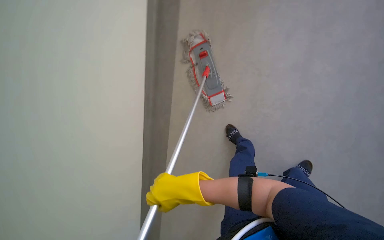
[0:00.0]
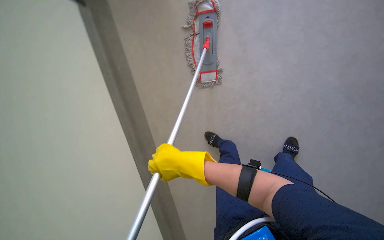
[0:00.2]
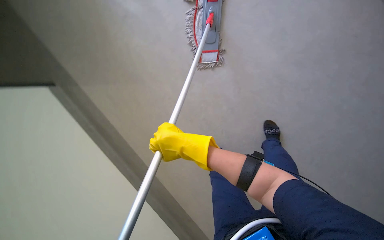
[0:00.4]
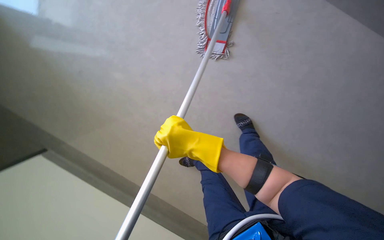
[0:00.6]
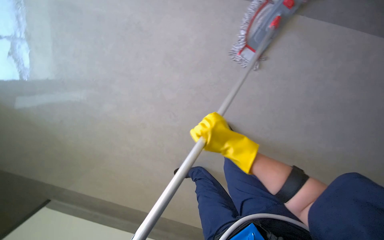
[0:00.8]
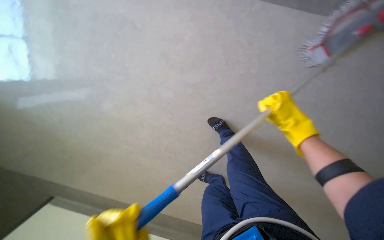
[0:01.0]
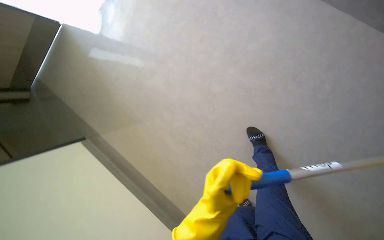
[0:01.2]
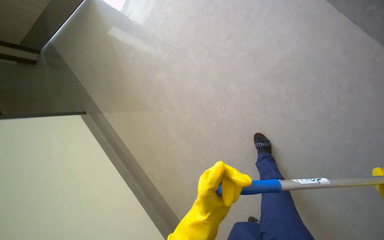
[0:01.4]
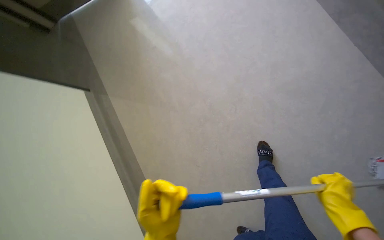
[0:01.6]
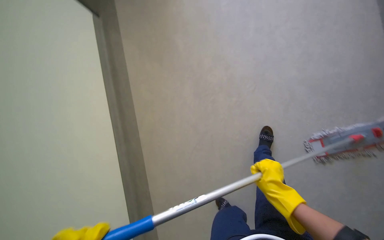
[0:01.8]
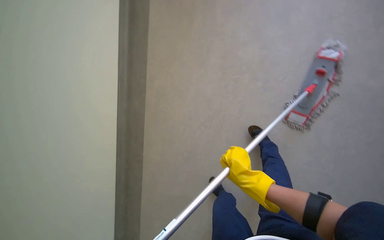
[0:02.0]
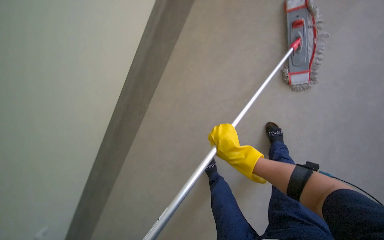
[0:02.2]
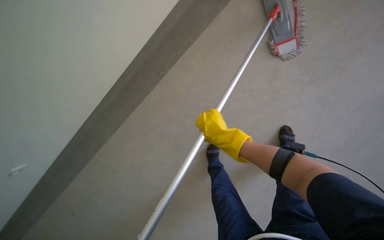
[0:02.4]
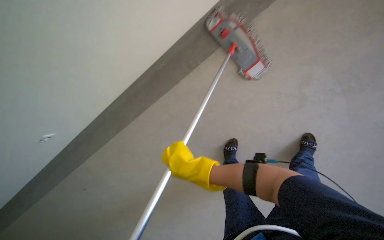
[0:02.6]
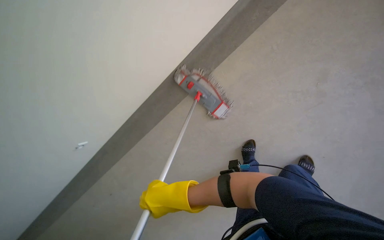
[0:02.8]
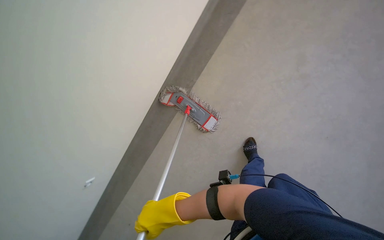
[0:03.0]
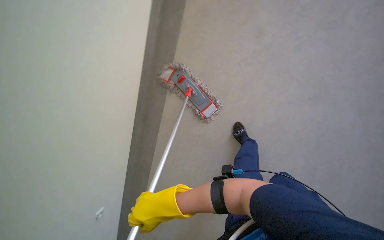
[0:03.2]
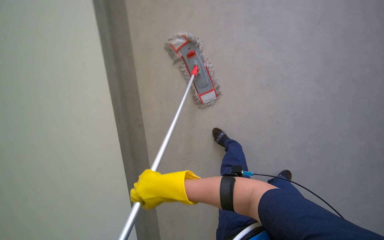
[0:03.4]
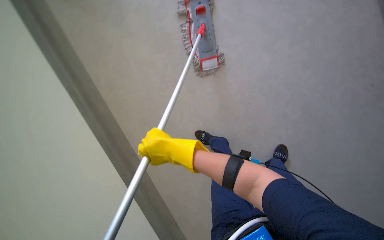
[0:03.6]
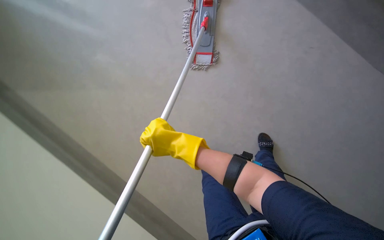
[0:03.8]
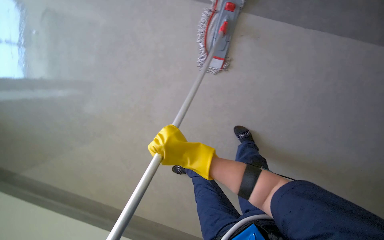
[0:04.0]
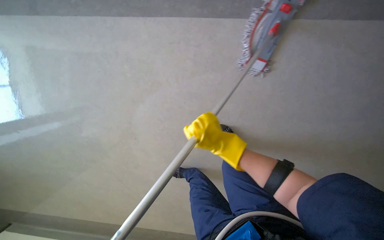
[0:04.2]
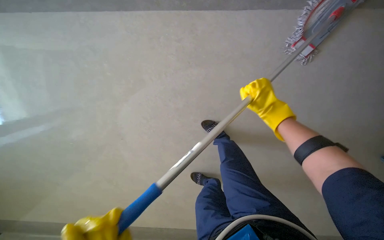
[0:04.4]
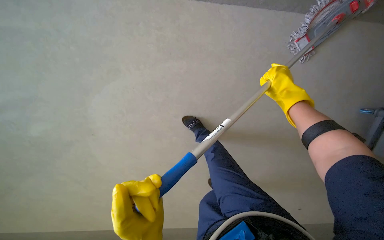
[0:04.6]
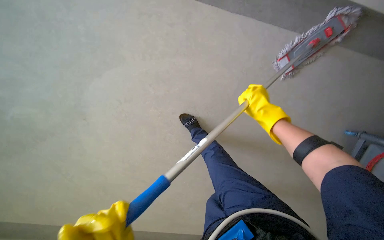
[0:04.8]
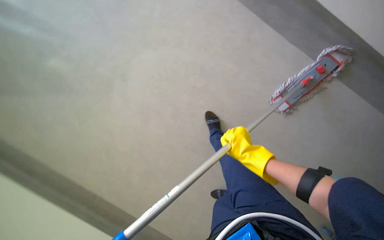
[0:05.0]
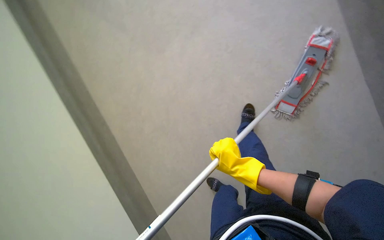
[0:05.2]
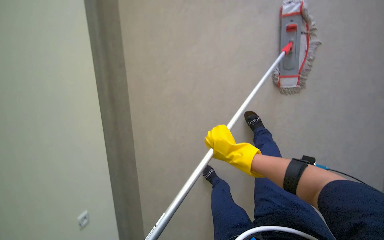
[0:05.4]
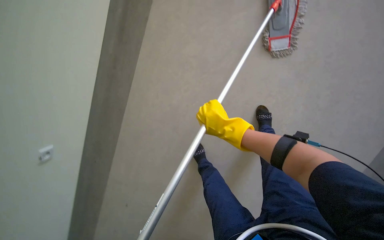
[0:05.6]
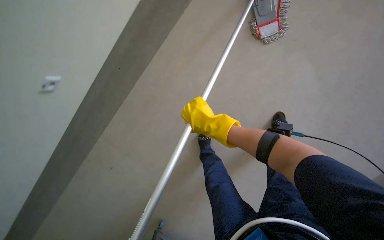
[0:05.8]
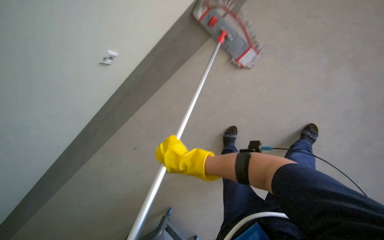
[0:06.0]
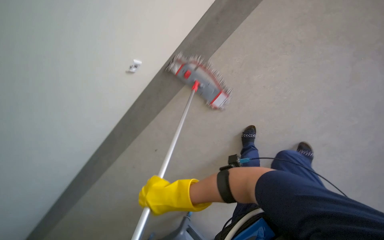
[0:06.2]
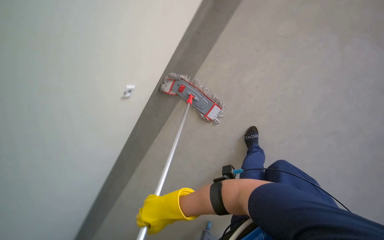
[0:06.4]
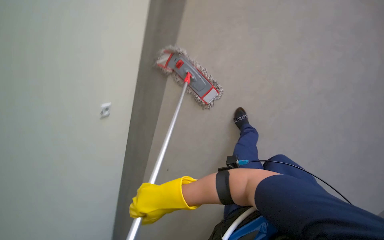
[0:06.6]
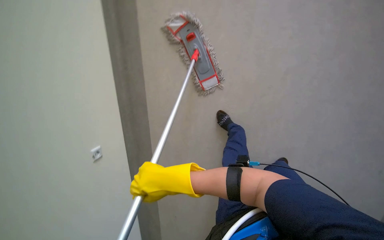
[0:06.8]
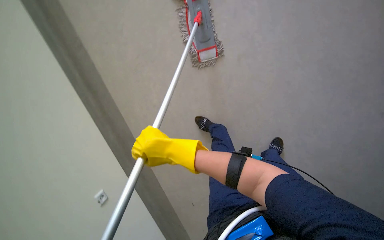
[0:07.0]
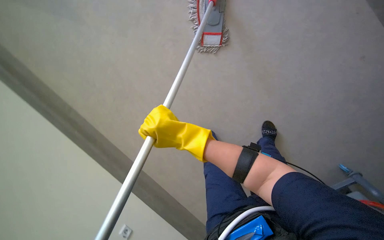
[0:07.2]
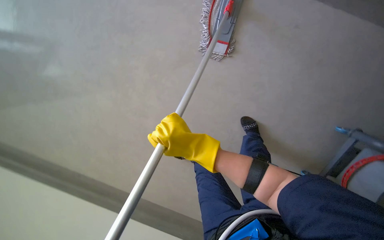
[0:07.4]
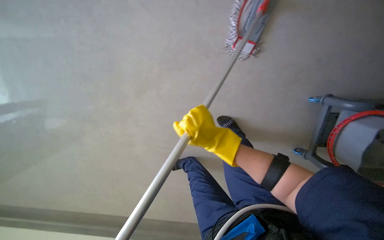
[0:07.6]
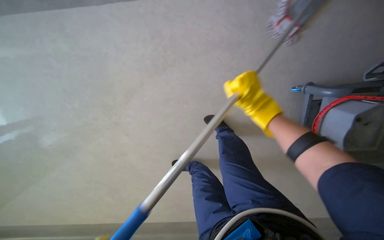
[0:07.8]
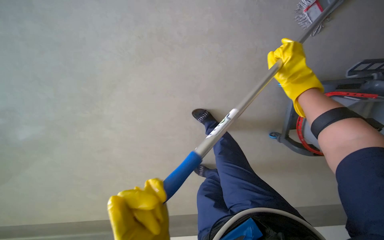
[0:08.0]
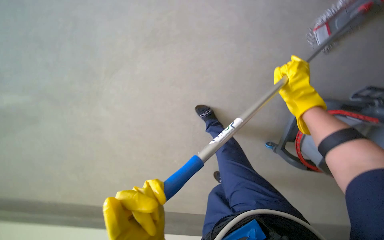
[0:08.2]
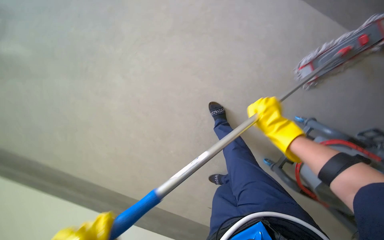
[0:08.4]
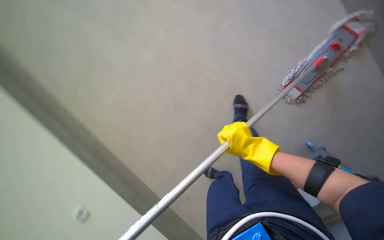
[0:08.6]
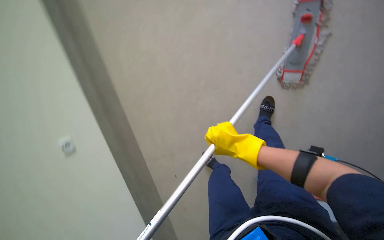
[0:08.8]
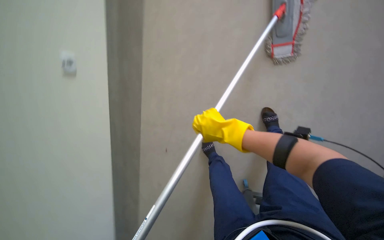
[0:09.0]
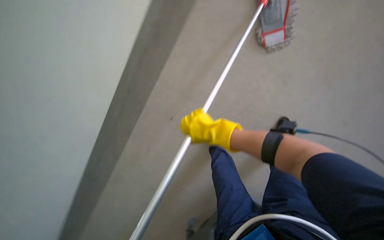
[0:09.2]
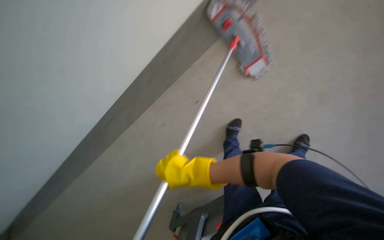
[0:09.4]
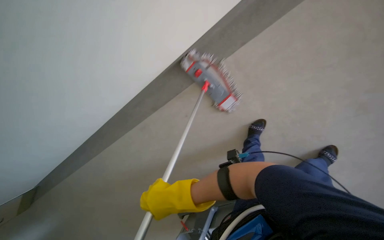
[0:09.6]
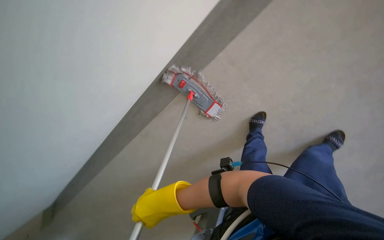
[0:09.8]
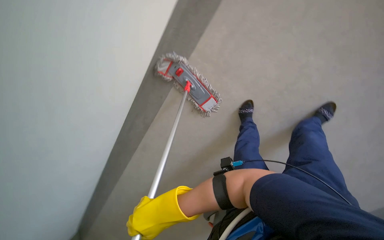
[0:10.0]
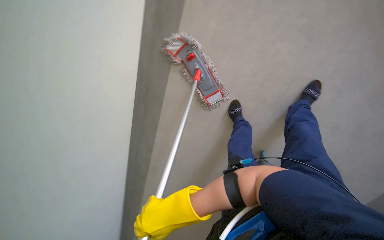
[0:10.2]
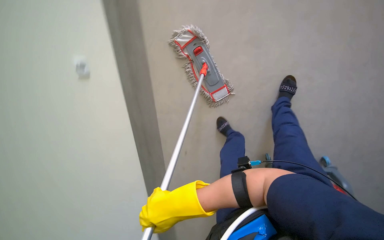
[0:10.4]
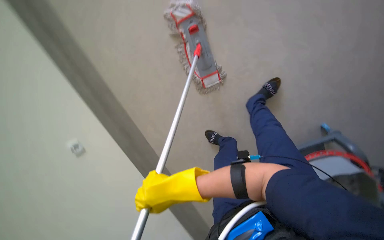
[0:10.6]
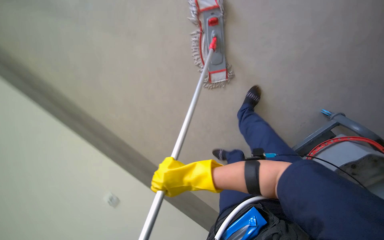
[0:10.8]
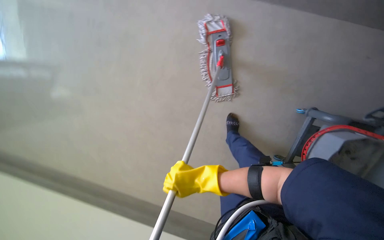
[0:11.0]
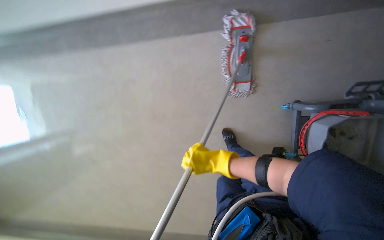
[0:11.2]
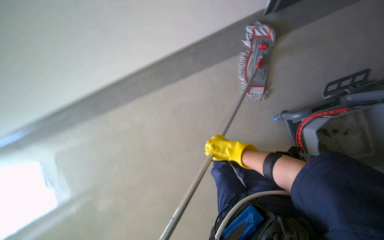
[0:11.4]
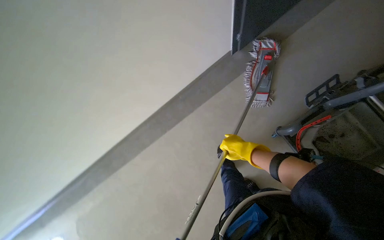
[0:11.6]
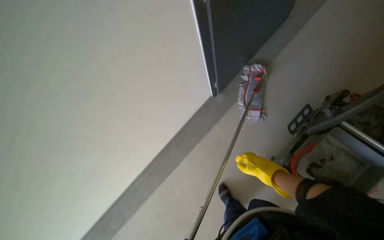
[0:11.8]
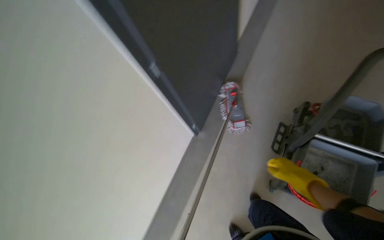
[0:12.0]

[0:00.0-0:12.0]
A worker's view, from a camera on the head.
Job: mopping floor.
The whole recording: Mopping hallway floor. The worker mops the hallway floor with a mop.
0:00.0 to 0:01.6: The scene rotates clockwise by approximately 60 degrees.
0:01.6 to 0:03.0: The camera is aimed approximately 20 degrees further to the left. The view tilts roughly 20 degrees downward.
0:03.0 to 0:04.4: The camera is aimed about 15 degrees further to the right. The right hand is displaced to the right and up the picture by approximately 60 cm.
0:04.4 to 0:06.0: The scene rotates counterclockwise by approximately 40 degrees.
0:07.6 to 0:09.0: The wearer looks approximately 15 degrees further upward.

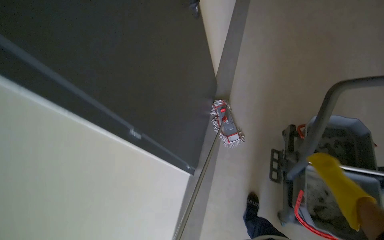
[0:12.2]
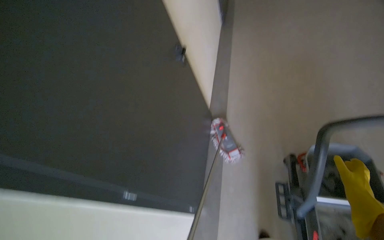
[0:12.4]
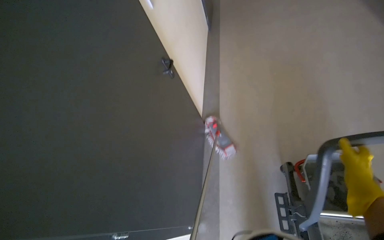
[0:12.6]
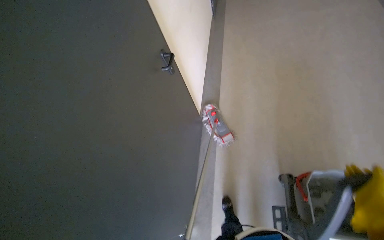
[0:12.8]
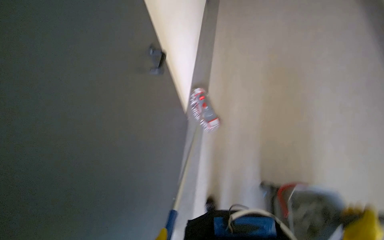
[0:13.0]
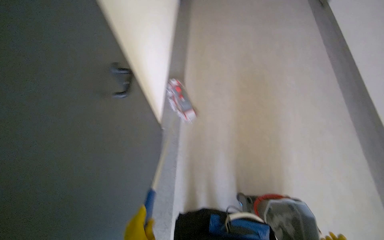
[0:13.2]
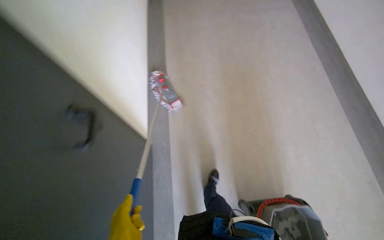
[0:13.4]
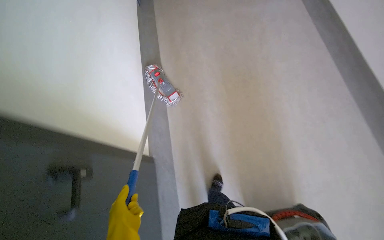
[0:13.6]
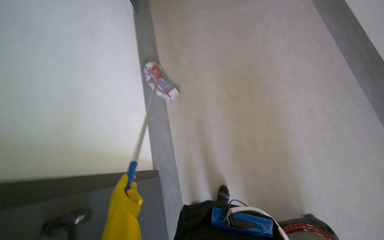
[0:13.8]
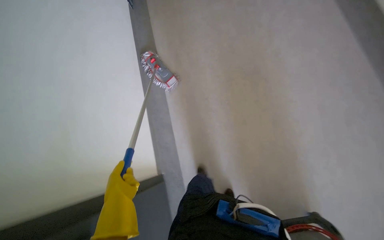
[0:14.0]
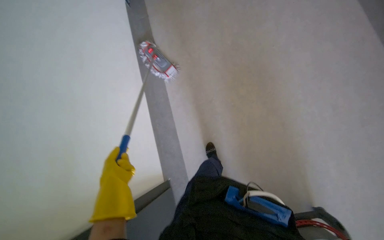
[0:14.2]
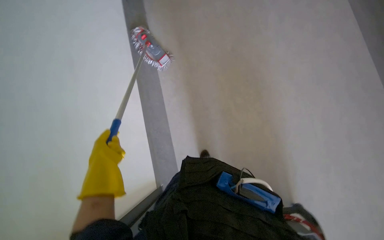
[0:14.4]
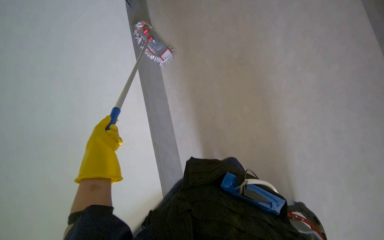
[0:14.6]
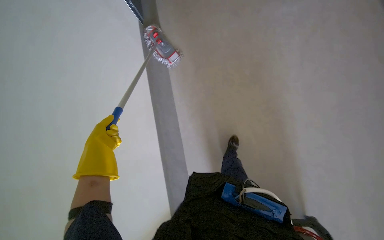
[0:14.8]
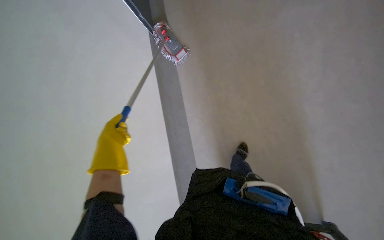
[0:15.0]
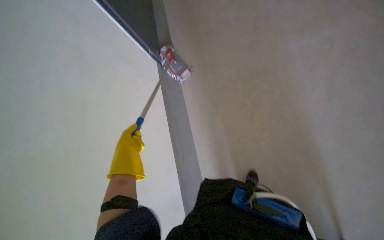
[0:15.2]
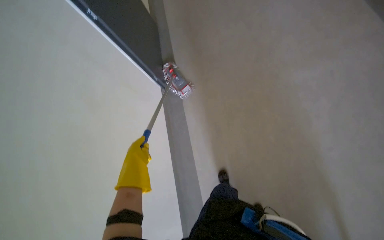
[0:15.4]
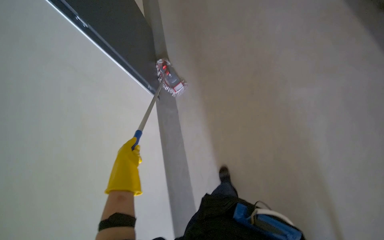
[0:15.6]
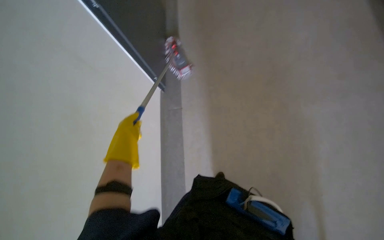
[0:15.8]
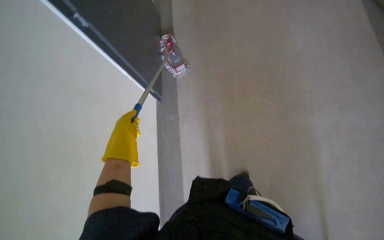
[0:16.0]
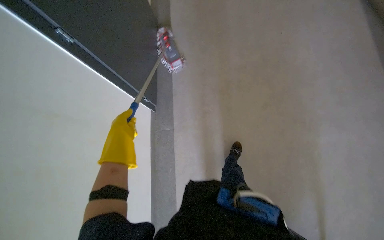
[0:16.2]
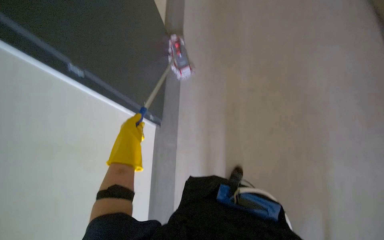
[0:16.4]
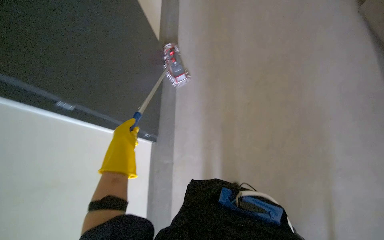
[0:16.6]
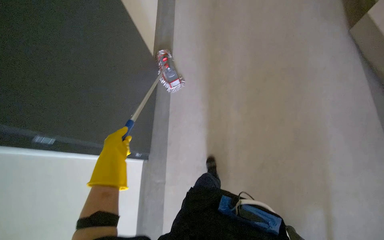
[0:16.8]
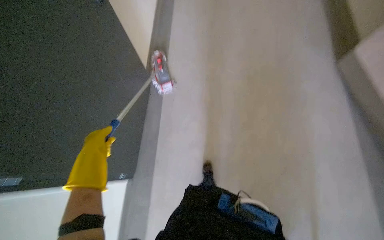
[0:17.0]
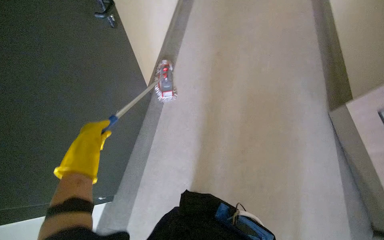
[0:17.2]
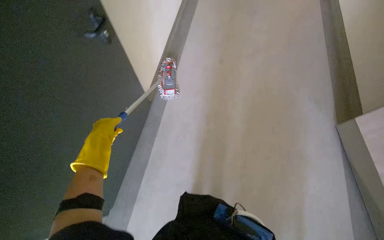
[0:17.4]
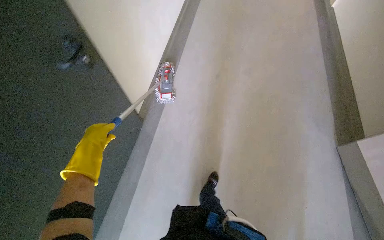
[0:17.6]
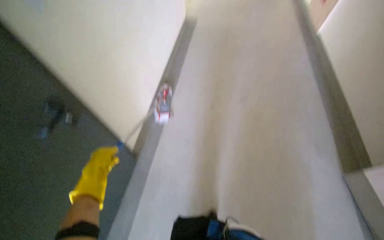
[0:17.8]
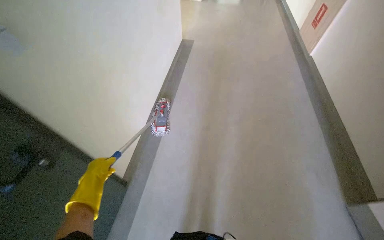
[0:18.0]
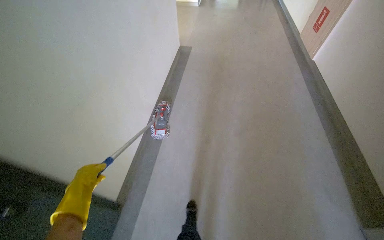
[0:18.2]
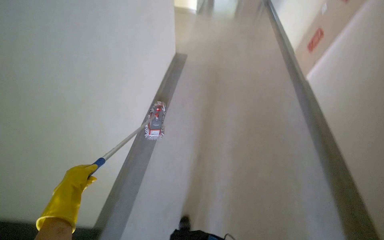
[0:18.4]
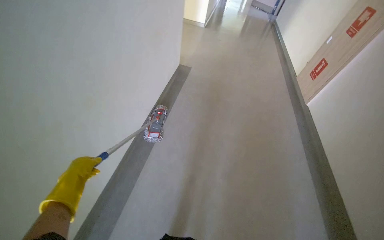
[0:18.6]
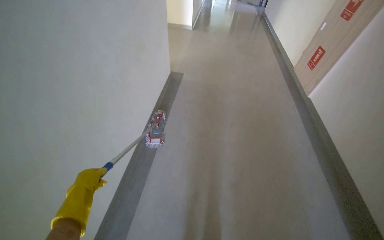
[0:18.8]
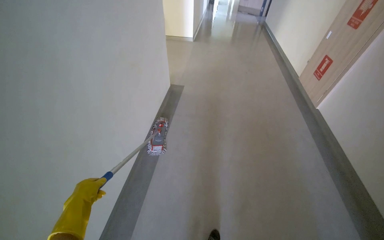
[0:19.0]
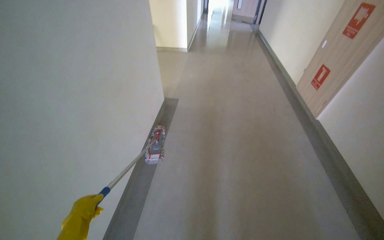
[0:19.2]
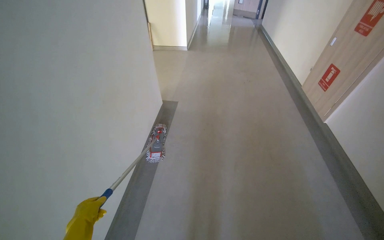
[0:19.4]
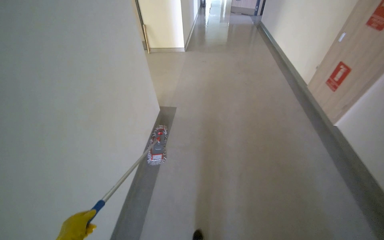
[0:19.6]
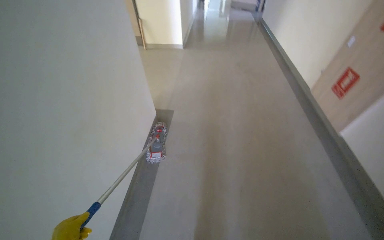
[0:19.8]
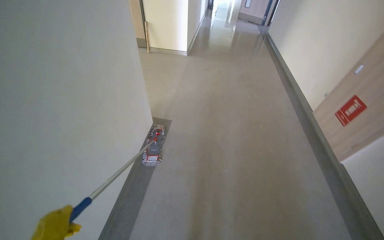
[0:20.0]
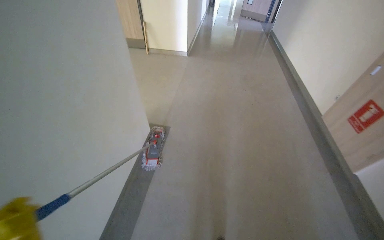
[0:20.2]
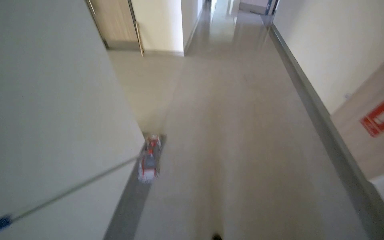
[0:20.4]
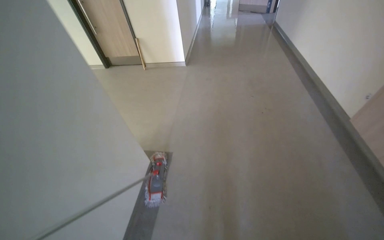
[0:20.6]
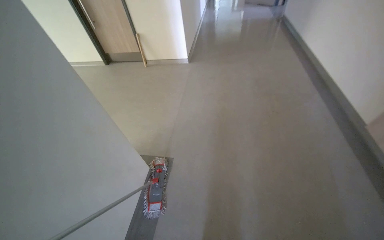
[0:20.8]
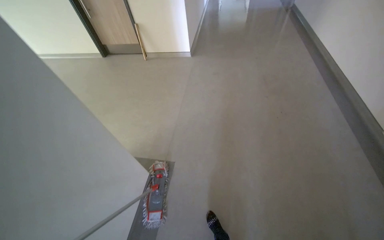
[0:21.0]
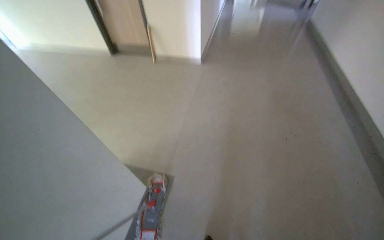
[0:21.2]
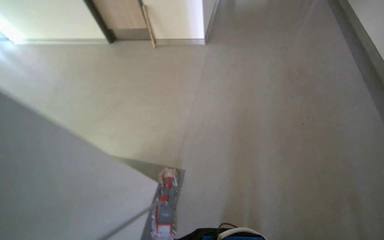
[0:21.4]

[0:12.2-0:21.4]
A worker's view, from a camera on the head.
Job: mopping floor.
The whole recording: Mopping hallway floor. The worker mops the hallway floor with a mop.
0:12.2 to 0:13.8: The camera is carried about 60 cm. The camera sweeps to the right, by roughly 20 degrees.
0:13.8 to 0:15.2: The left hand is displaced to the left, farther from the camera and up the picture by about 40 cm.
0:16.8 to 0:18.4: The view tips upward by some 20 degrees. The left hand shifts roughly 30 cm farther from the camera and to the left.
0:19.8 to 0:21.4: The camera travels about 1 m.
